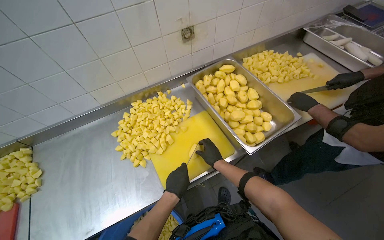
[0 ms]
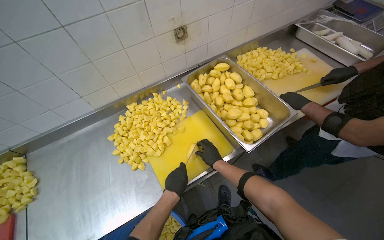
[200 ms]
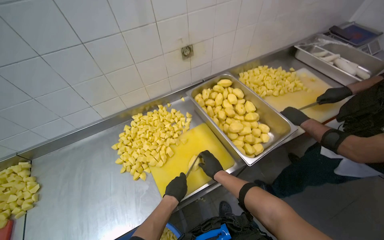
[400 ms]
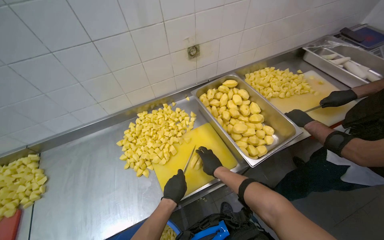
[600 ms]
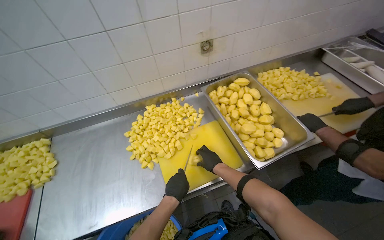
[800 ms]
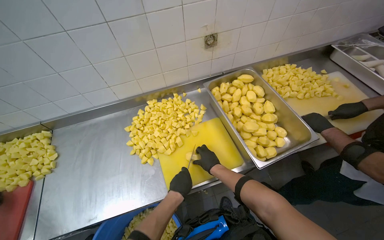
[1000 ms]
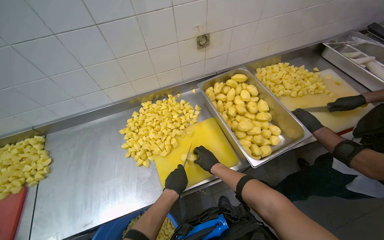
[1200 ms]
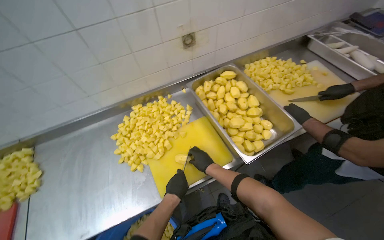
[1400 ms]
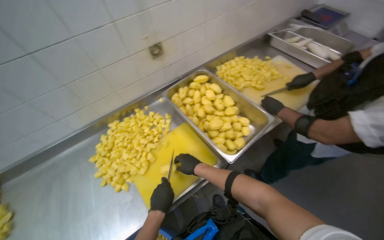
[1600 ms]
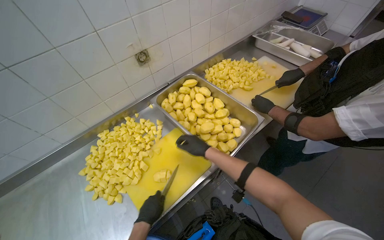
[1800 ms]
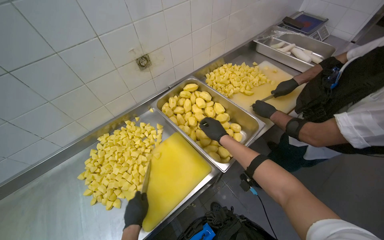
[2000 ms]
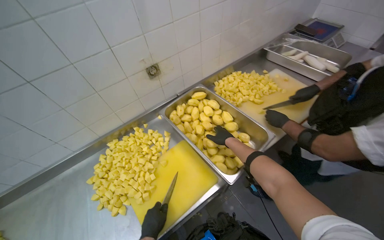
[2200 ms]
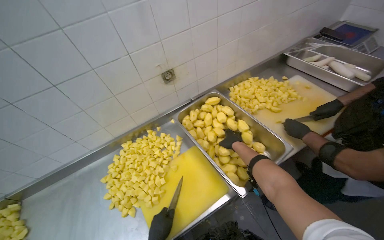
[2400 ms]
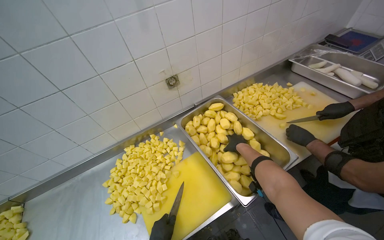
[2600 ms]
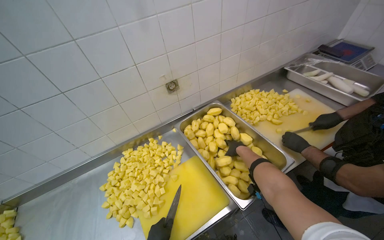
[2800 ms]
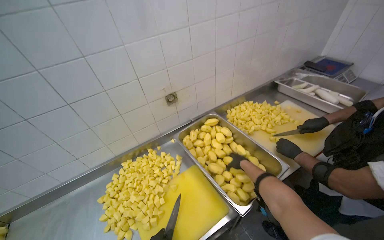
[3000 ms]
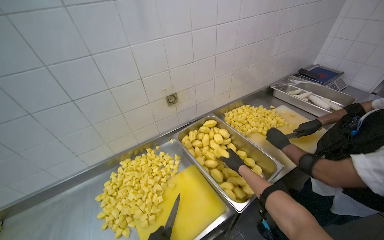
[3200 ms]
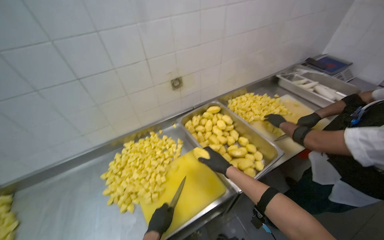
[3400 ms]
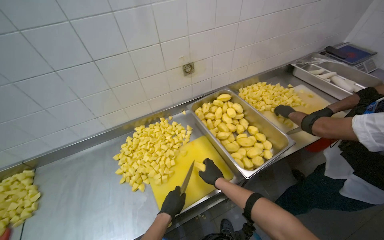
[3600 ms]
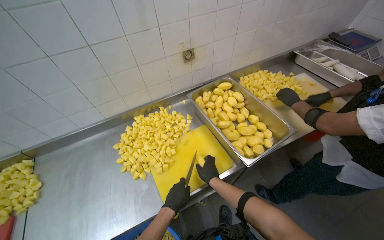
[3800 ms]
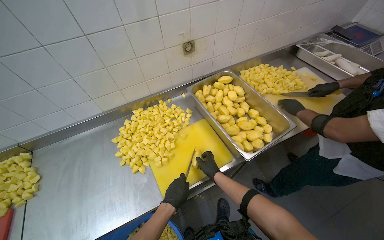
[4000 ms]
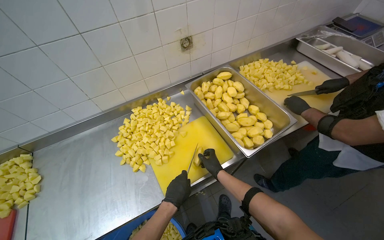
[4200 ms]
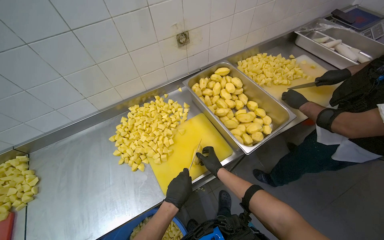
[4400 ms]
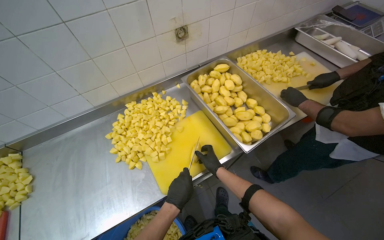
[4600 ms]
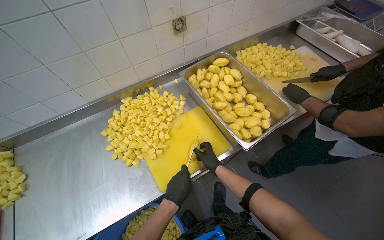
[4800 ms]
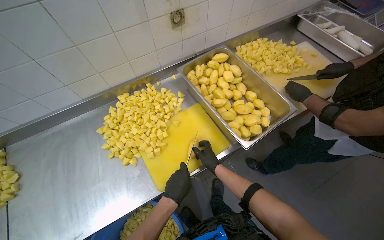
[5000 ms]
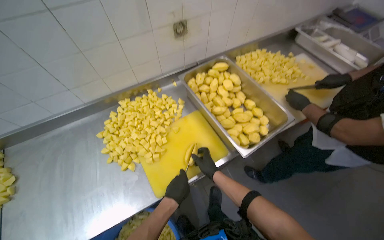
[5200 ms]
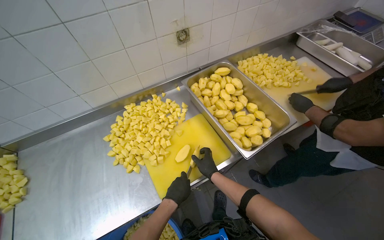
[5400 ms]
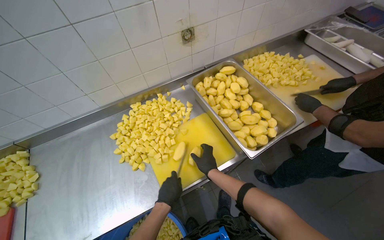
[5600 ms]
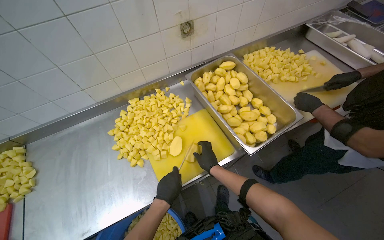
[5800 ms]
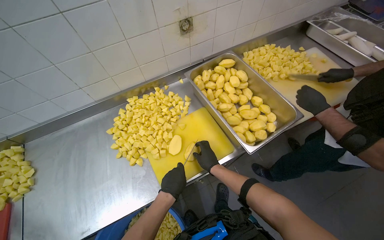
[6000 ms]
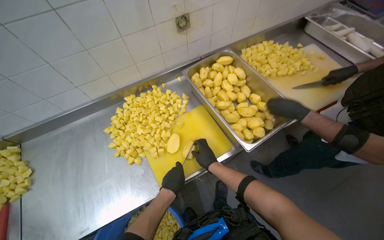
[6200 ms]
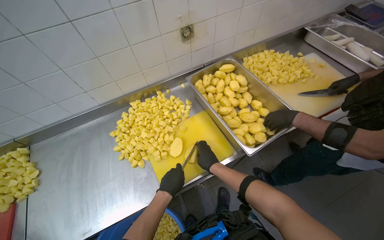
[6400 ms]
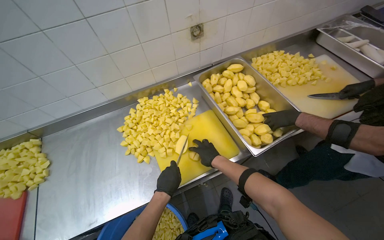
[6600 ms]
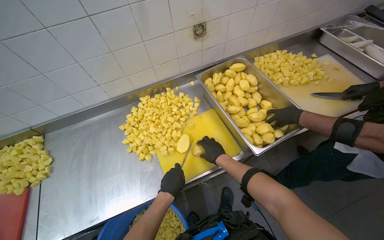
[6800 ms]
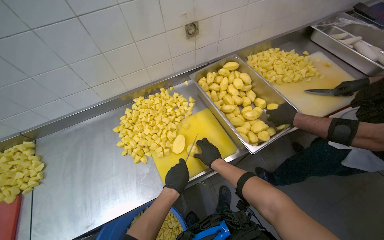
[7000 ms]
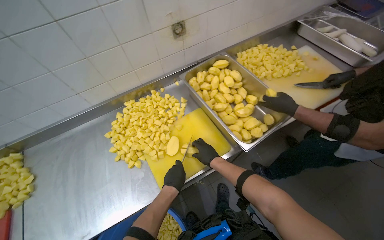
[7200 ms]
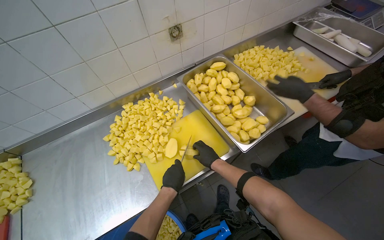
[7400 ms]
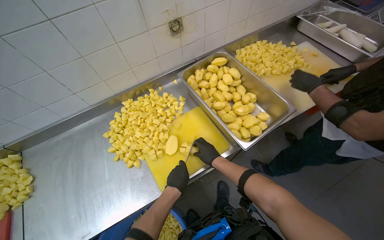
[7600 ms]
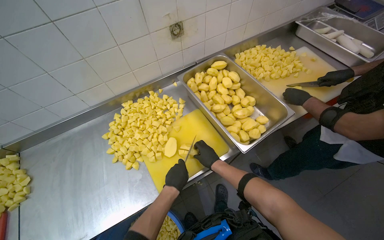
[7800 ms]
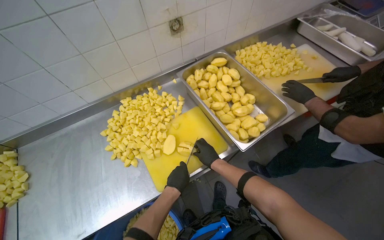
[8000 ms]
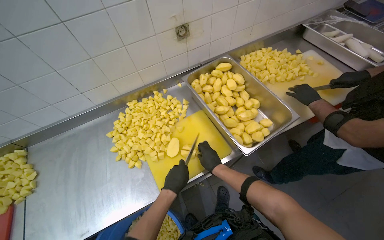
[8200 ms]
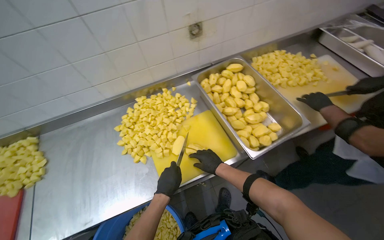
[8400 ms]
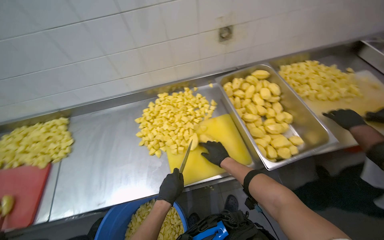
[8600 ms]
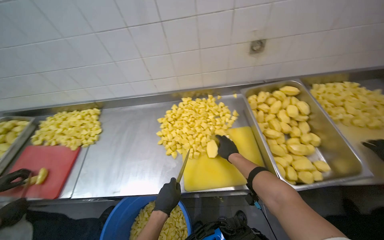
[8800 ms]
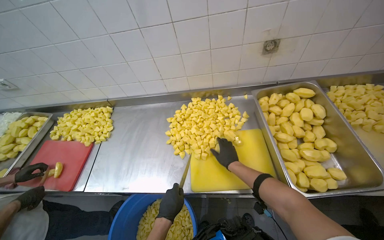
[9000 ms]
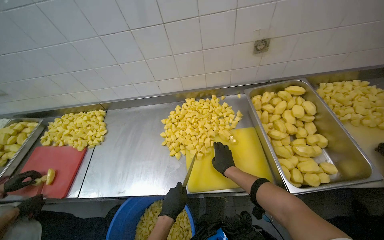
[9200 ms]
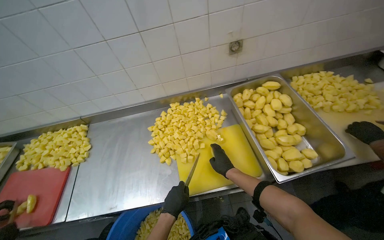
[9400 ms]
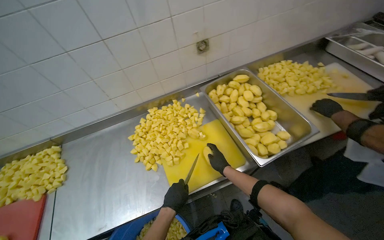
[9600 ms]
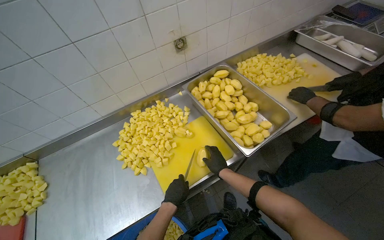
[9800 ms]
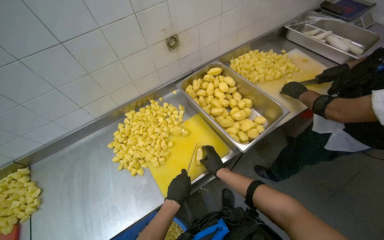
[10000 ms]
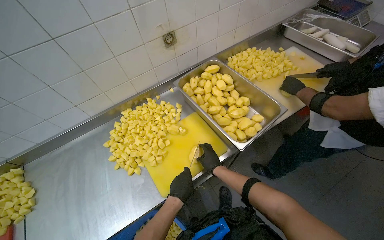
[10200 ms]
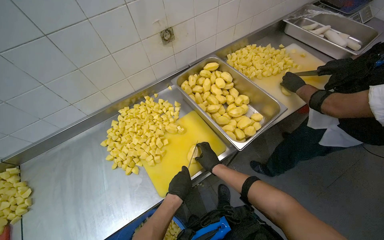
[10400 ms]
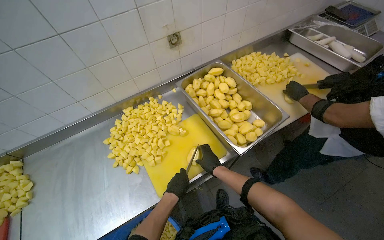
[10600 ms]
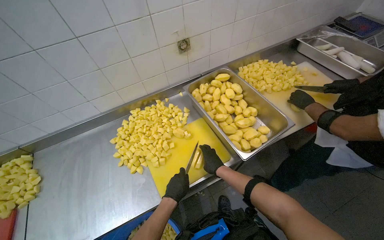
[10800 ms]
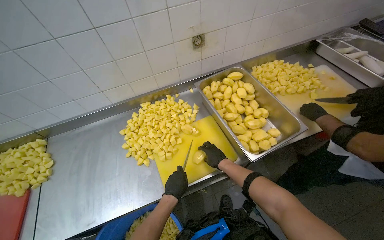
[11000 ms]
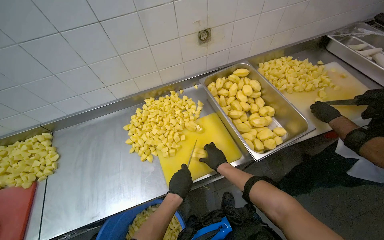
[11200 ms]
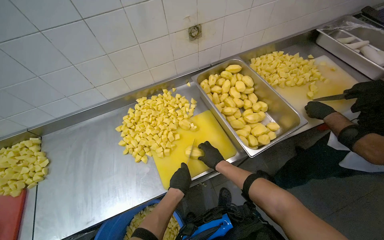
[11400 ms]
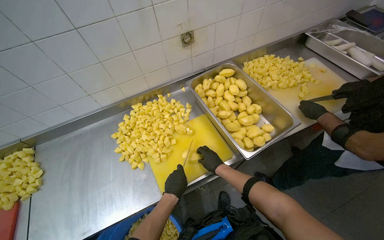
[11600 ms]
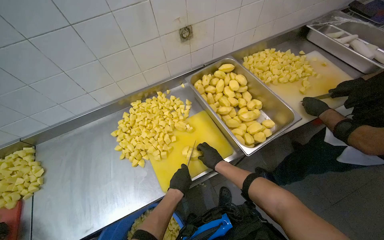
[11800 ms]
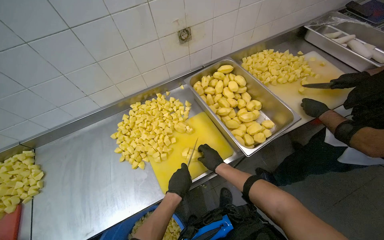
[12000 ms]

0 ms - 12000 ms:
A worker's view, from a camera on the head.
Job: preparing food.
The whole recording: Cutting peeled potatoes into cubes. The worker continues cutting peeled potatoes into cubes on a yellow cutting board.
0 ms - 1600 ms: The hands stay close to where they were, moving slightly.
1600 ms - 3000 ms: The view tips upward by about 15 degrees. The right hand is displaced to the right by roughly 15 cm.
3000 ms - 4400 ms: The wearer looks approximately 15 degrees further downward. The right hand is displaced to the left by roughly 15 cm.
7600 ms - 9000 ms: The head rotates about 30 degrees to the left.
9000 ms - 10400 ms: The wearer's head swings approximately 35 degrees to the right.
10400 ms - 12000 ms: The hands are busy where they are.

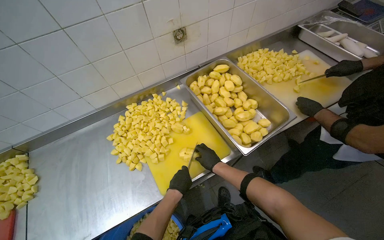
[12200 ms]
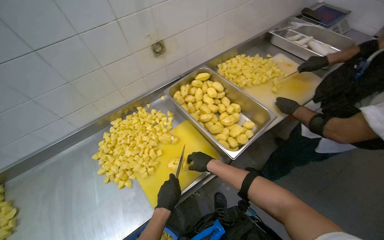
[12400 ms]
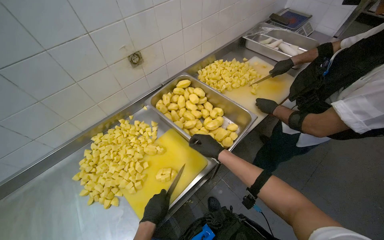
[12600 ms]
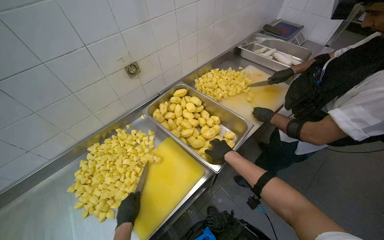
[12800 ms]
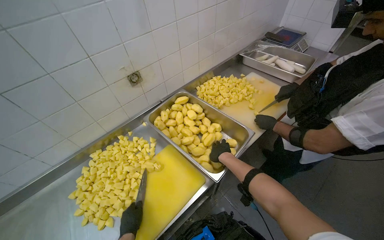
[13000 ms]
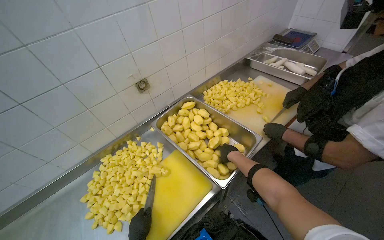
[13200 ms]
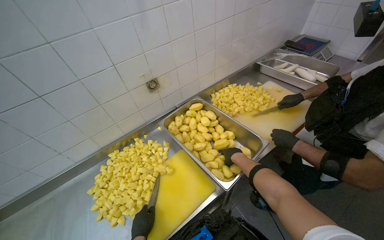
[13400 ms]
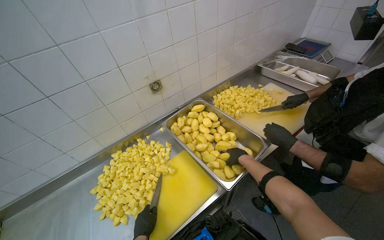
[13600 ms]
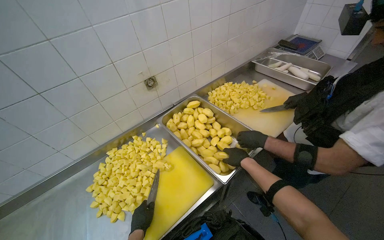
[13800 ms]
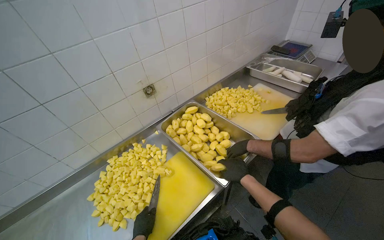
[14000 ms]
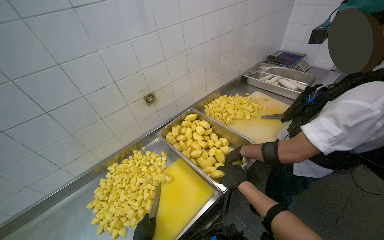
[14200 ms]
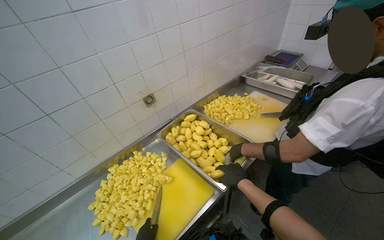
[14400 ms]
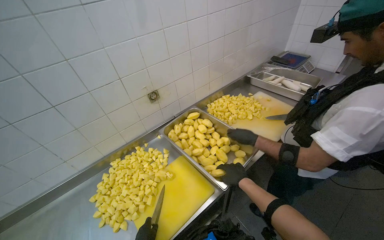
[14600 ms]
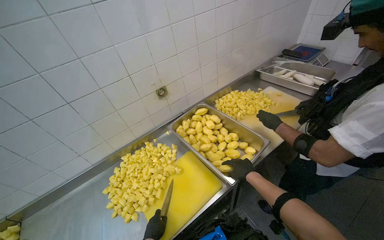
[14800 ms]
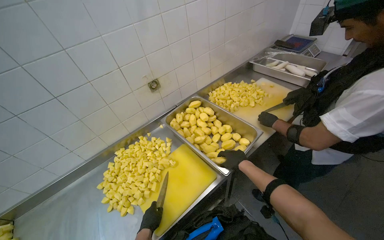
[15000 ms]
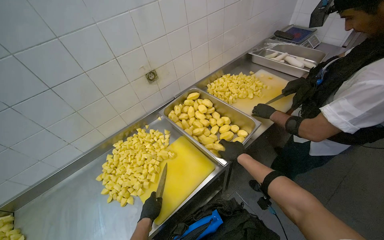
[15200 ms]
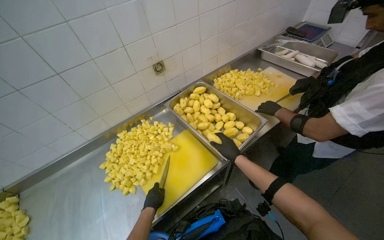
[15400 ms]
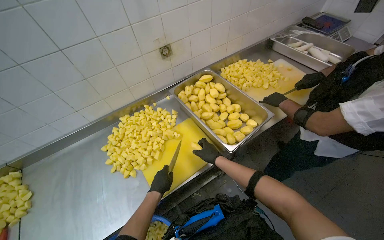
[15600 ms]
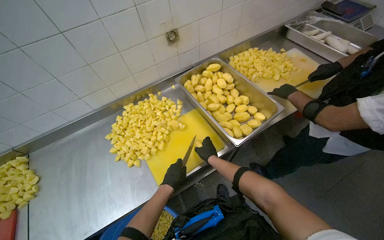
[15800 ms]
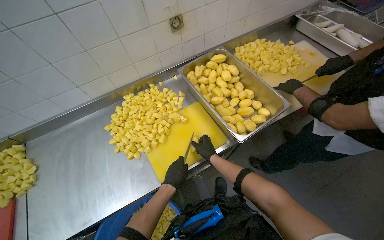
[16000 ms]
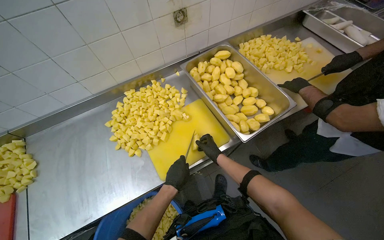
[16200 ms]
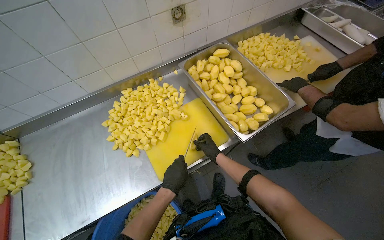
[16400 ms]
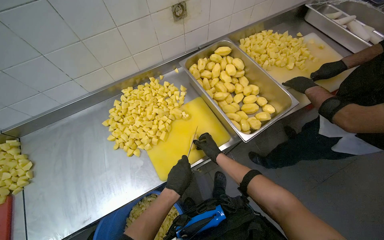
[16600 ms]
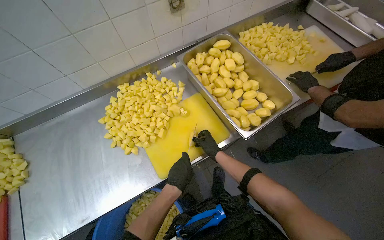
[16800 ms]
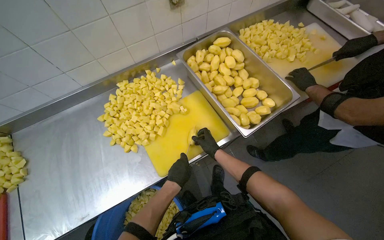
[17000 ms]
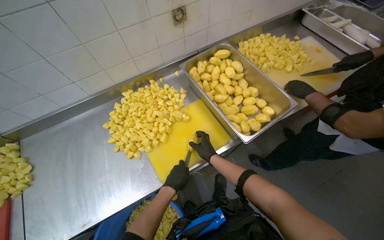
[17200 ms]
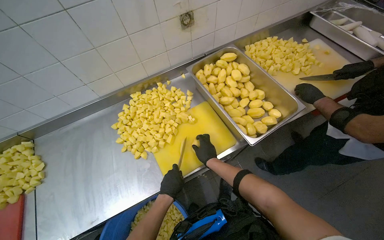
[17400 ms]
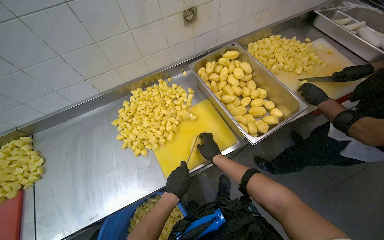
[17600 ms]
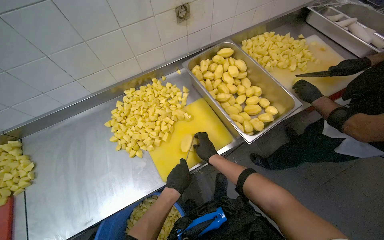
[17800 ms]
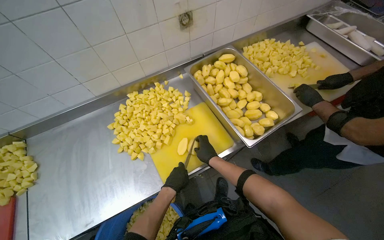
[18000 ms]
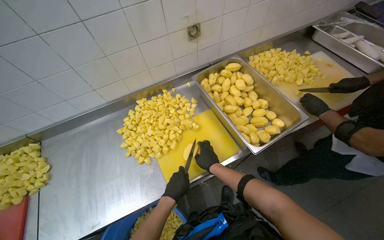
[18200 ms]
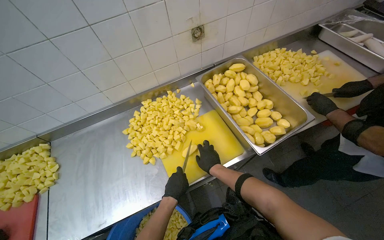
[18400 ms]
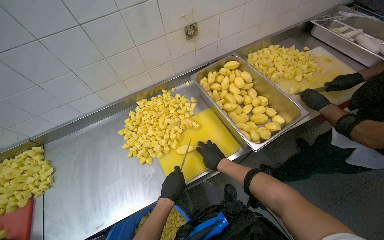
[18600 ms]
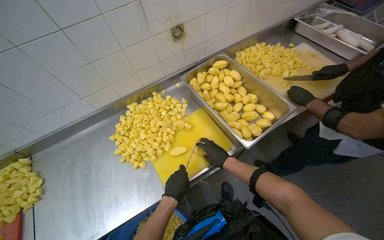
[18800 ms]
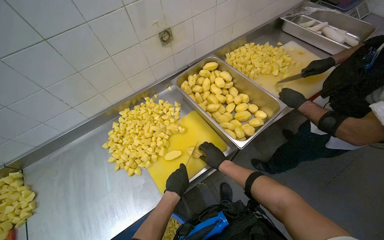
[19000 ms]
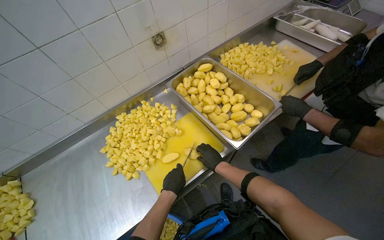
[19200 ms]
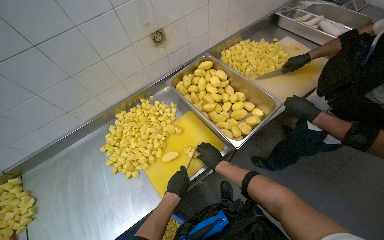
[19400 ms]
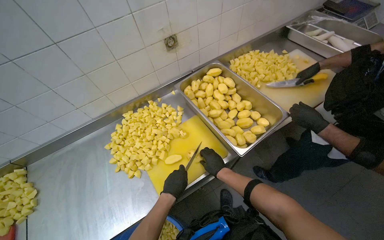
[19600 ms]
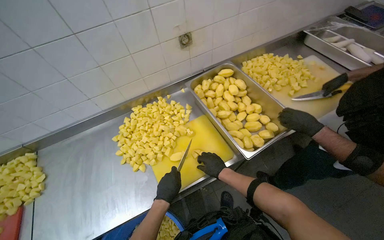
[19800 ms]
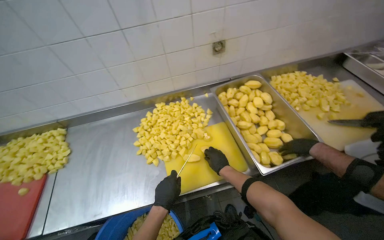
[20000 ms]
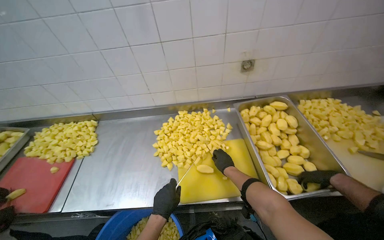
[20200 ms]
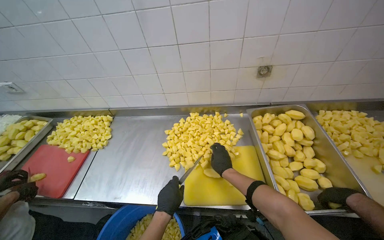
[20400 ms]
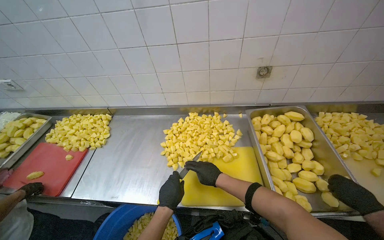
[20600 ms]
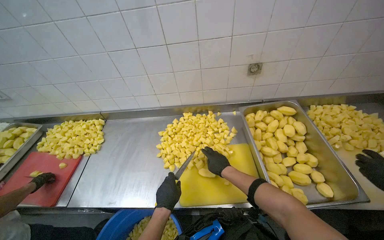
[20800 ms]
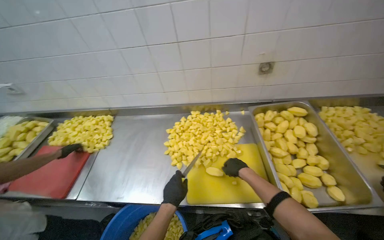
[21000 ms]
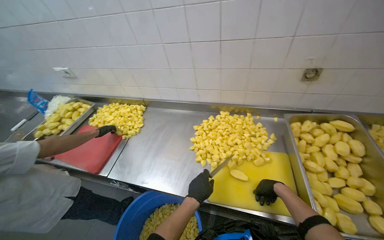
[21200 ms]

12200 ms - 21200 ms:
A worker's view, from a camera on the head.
Job: preparing food.
The whole recording: Cutting peeled potatoes into cubes. The worker continues cutting peeled potatoes into cubes on a yellow cutting board.
12200 ms - 13800 ms: The right hand travels to the right by roughly 20 cm; the left hand travels to the left by approximately 10 cm.
15200 ms - 16600 ms: The view tilts about 15 degrees downward. The left hand travels to the right by some 10 cm; the right hand is displaced farther from the camera and to the left by about 25 cm.
16600 ms - 18200 ms: The left hand swings nearer and farther, roughly 10 cm each way, with 2 reversals; the right hand moves nearer to the camera, approximately 10 cm.
18200 ms - 19800 ms: The hands stay close to where they were, moving slightly.
19800 ms - 21200 ms: The head turns to the left by roughly 40 degrees.
